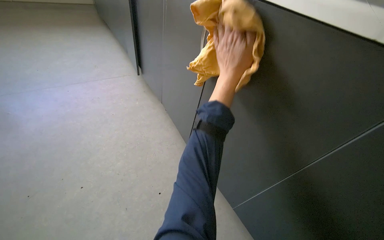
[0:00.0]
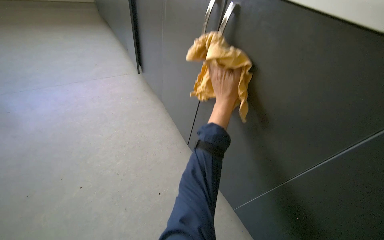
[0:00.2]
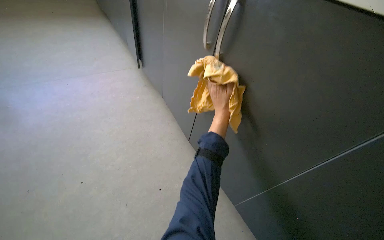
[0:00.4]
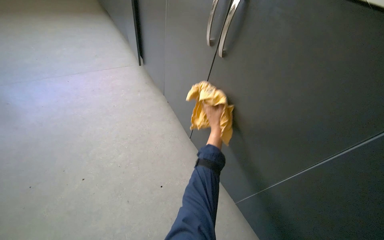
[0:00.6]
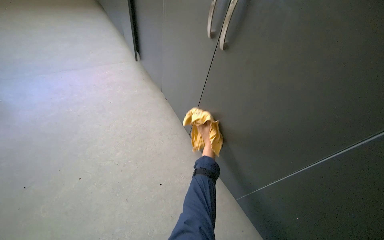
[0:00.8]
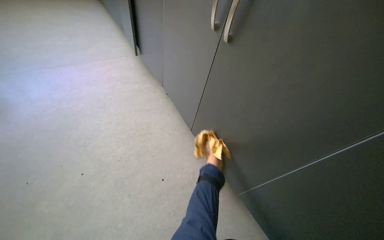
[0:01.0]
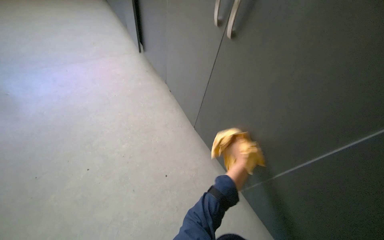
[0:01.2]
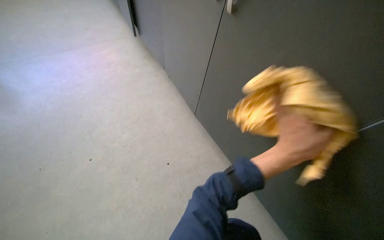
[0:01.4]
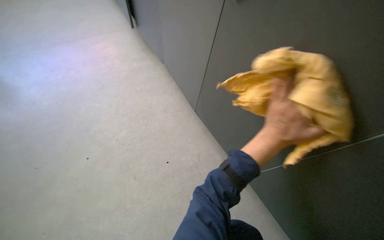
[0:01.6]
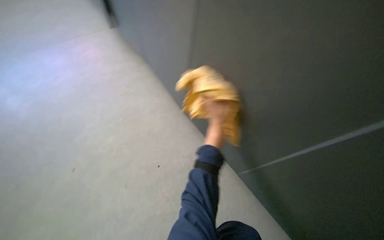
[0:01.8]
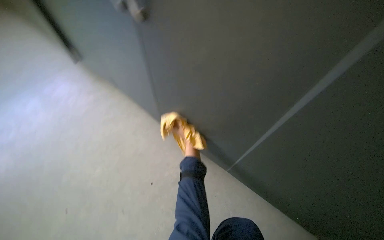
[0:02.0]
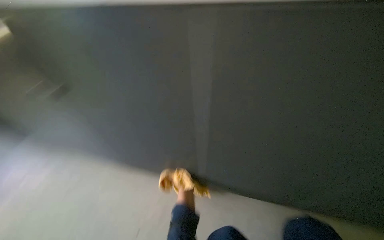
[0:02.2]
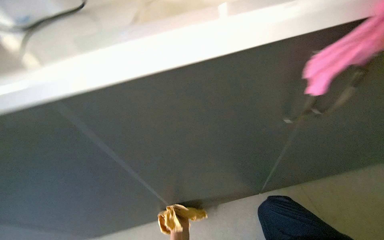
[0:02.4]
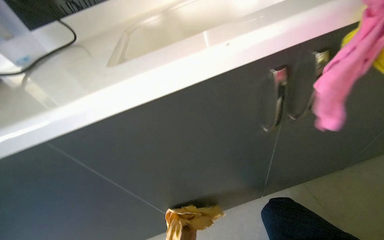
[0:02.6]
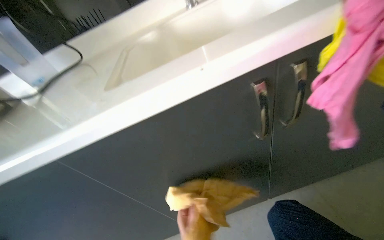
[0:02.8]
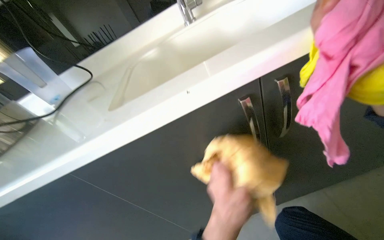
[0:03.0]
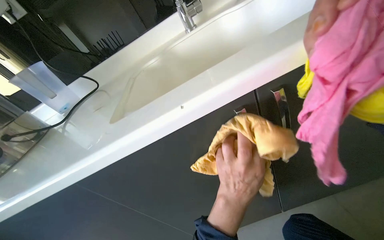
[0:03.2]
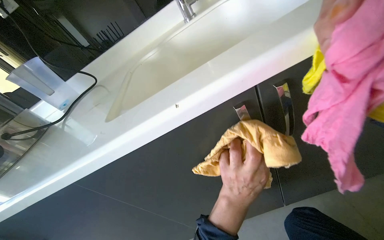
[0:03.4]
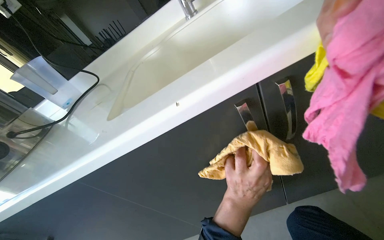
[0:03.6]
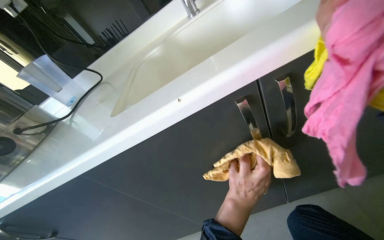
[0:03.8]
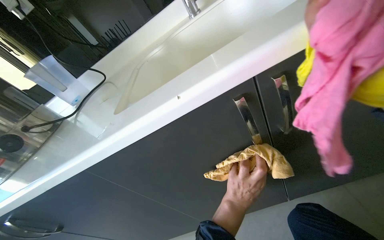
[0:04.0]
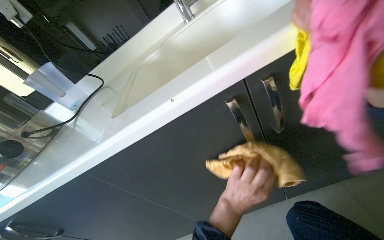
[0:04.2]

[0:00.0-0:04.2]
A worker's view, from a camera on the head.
Job: cleaning kitchen.
The whole recording: Wiping cabinet doors. The worker wipes the exterior surfaces of the cabinet doors with a cloth.
0:00.0 to 0:01.4: The left hand is displaced down the picture by some 25 cm, and moves approximately 30 cm farther from the camera and comes back.
0:01.4 to 0:02.8: The head rotates some 25 degrees to the right.

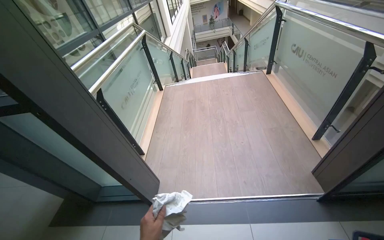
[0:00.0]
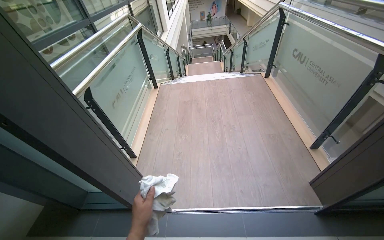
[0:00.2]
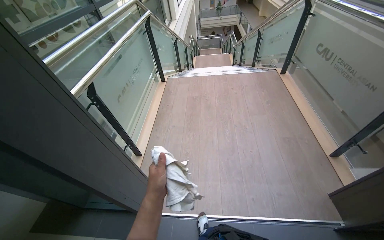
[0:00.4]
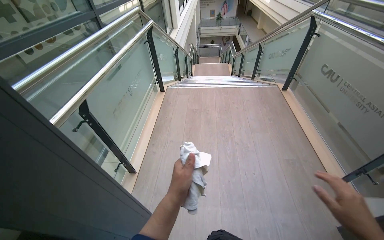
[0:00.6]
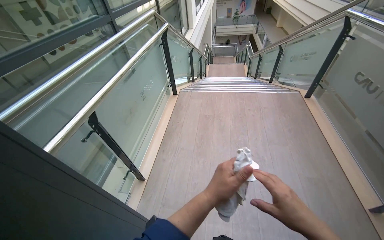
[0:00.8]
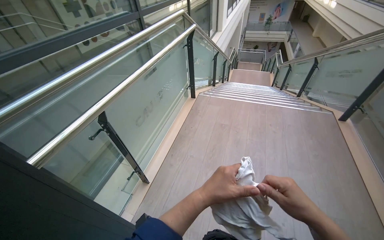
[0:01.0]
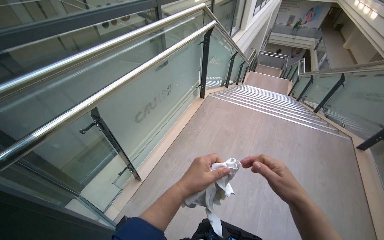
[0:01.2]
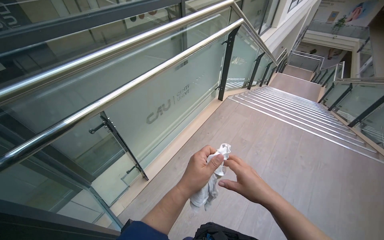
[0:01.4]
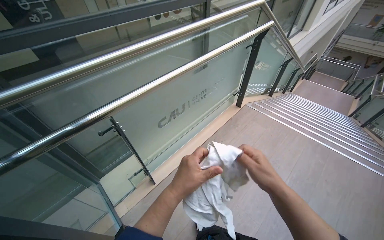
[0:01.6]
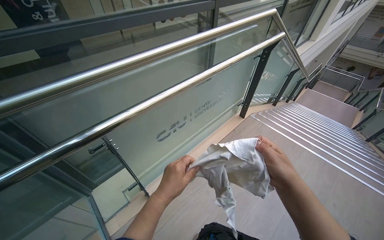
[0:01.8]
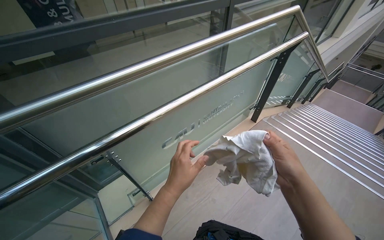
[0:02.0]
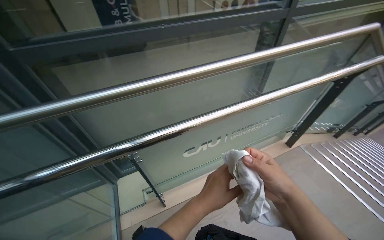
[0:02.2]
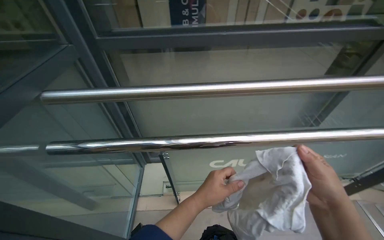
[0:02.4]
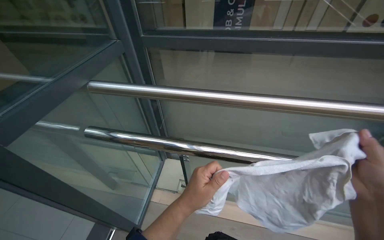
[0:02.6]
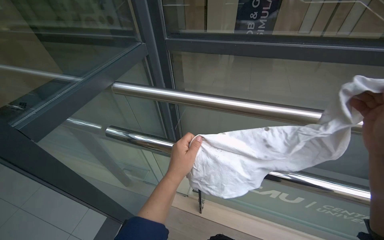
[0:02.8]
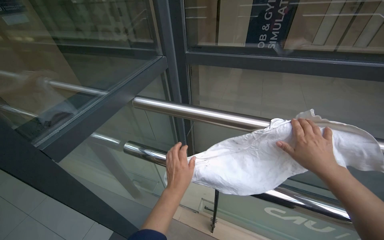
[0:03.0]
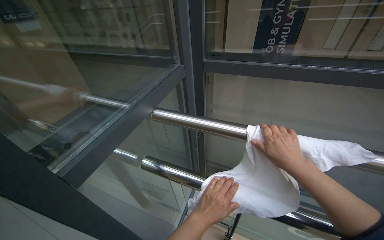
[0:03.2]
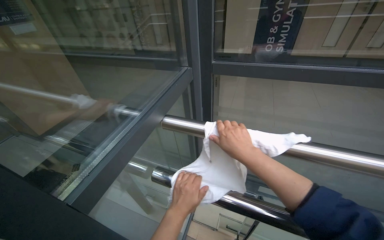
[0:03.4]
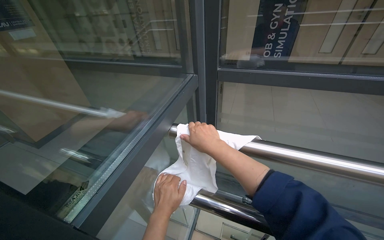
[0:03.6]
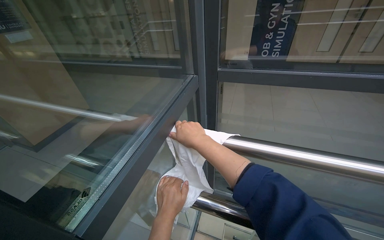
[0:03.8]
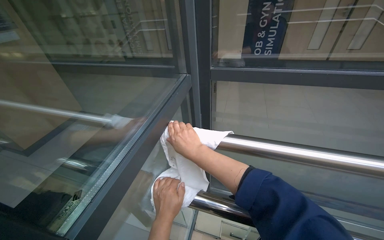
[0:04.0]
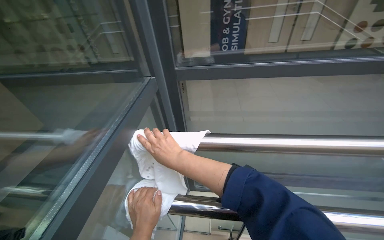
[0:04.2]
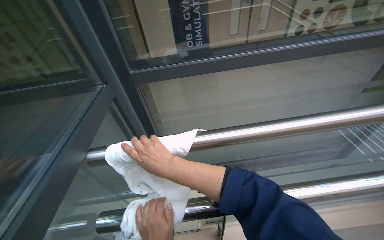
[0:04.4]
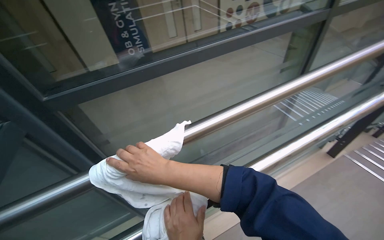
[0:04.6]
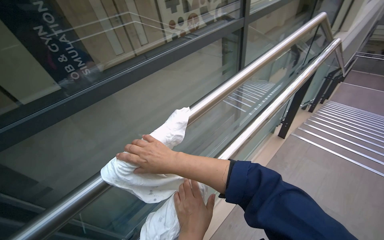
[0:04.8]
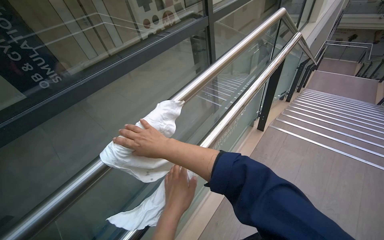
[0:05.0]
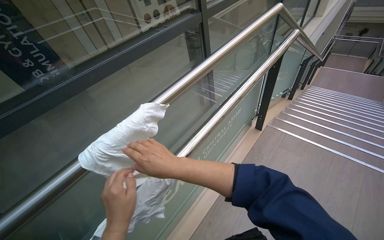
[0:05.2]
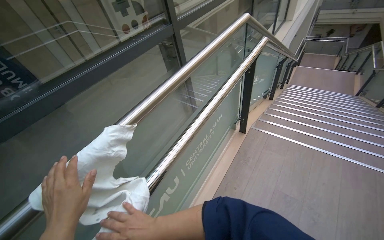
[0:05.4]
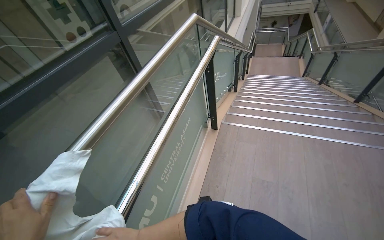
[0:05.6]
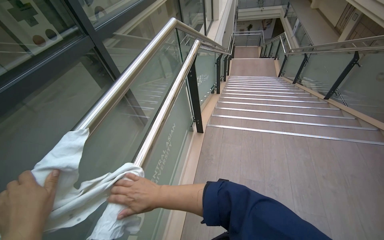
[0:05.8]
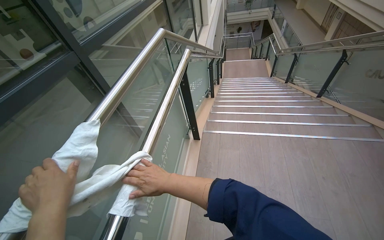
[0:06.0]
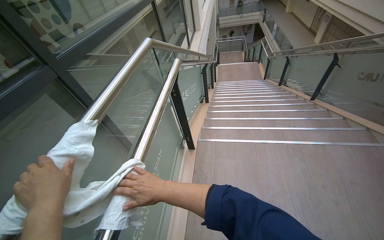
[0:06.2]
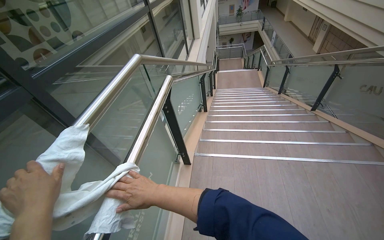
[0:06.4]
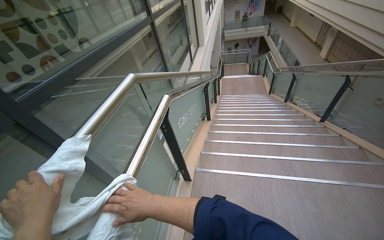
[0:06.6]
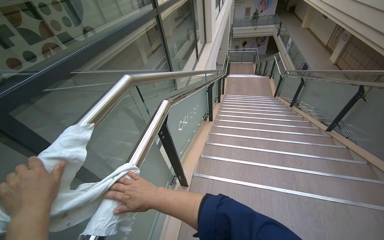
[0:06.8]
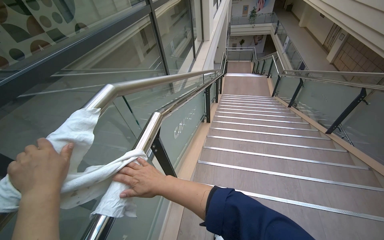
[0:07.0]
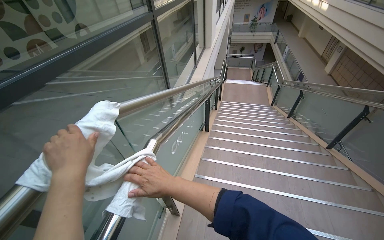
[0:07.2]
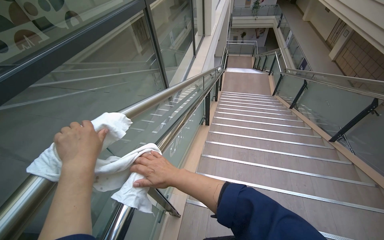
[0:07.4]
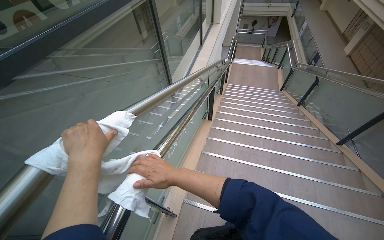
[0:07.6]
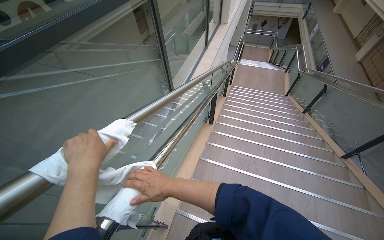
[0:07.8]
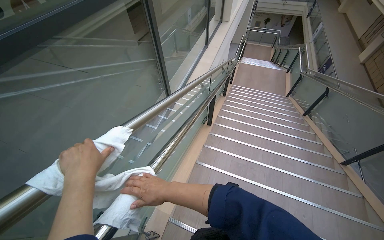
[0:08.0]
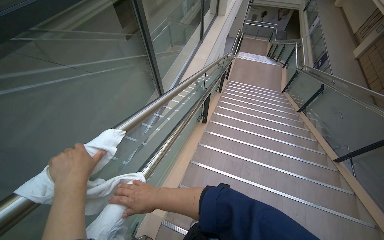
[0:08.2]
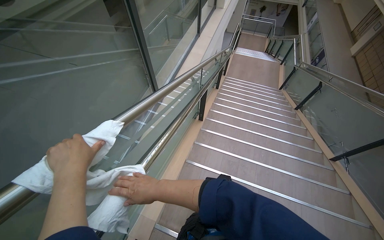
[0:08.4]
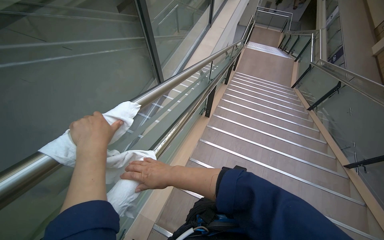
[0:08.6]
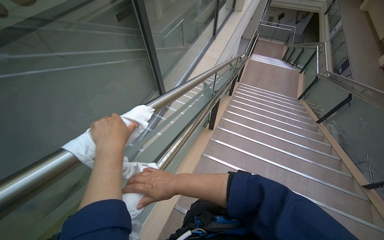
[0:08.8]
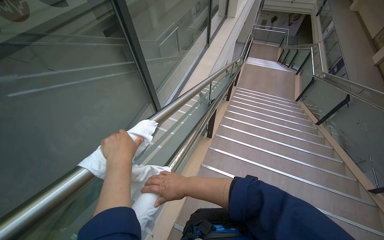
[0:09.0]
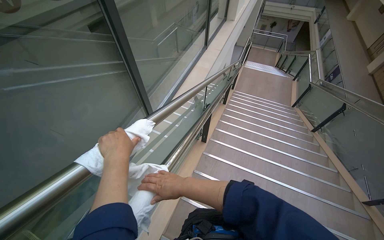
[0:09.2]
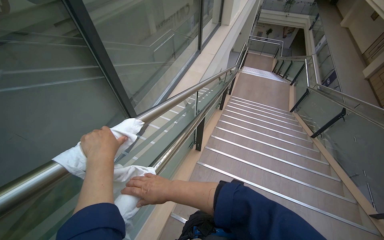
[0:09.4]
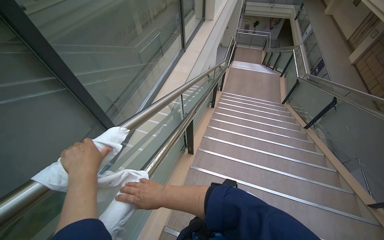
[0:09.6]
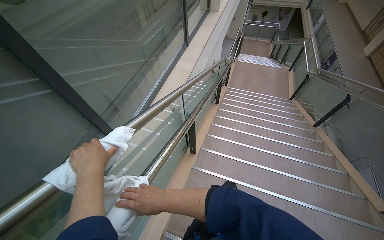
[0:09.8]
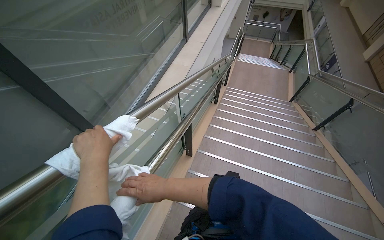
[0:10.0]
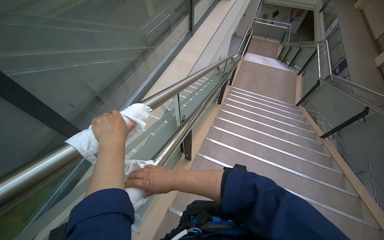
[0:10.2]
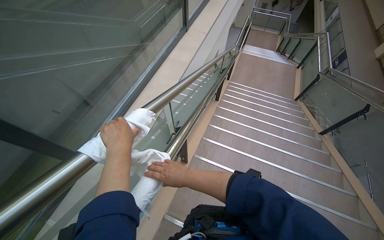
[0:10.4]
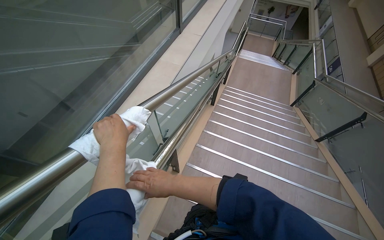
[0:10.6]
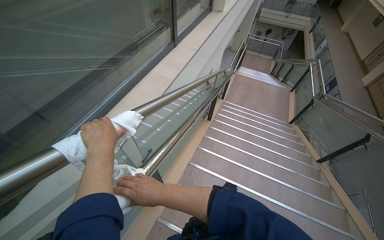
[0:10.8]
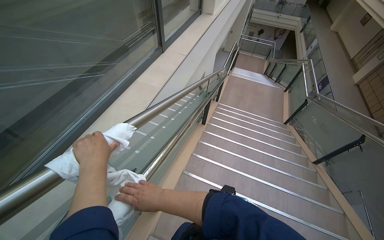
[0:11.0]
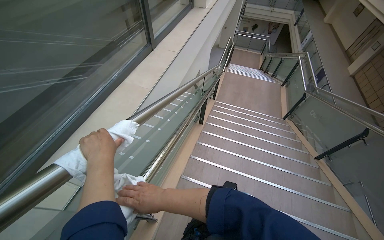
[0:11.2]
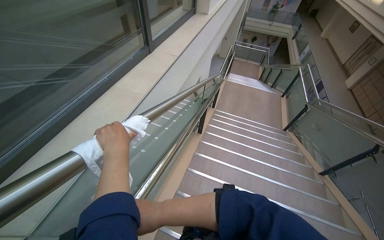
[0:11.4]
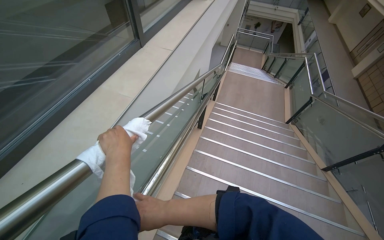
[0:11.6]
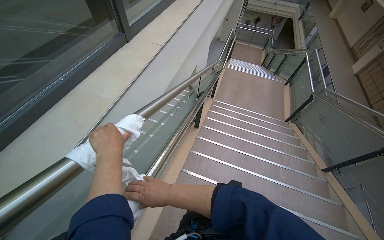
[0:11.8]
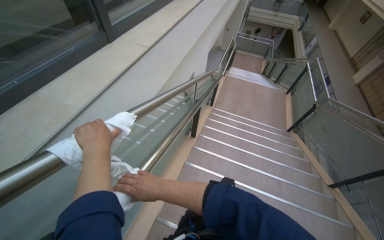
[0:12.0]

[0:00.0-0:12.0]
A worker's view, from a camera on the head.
Job: wiping surfaces.
The whole recording: Wiping staircase handrails. The worker wipes the metal handrails of the staircase with a white cloth.
0:00.0 to 0:01.6: The head travels about 90 cm. The wearer's head swings about 45 degrees to the left.
0:01.6 to 0:03.0: The head turns to the left by about 65 degrees.
0:03.0 to 0:04.4: The head turns to the right by about 25 degrees.
0:04.4 to 0:06.0: The head turns to the right by roughly 75 degrees.
0:06.0 to 0:07.6: The camera travels some 90 cm.
0:07.6 to 0:09.0: The camera travels approximately 40 cm.
0:09.0 to 0:10.4: The camera is carried roughly 70 cm.
0:10.4 to 0:12.0: The camera travels about 90 cm.

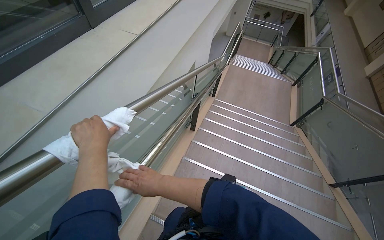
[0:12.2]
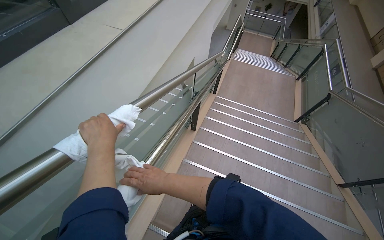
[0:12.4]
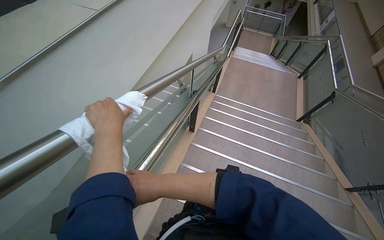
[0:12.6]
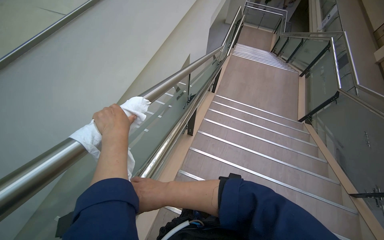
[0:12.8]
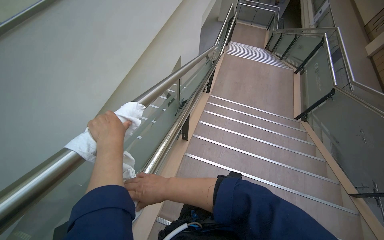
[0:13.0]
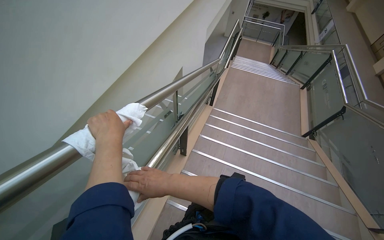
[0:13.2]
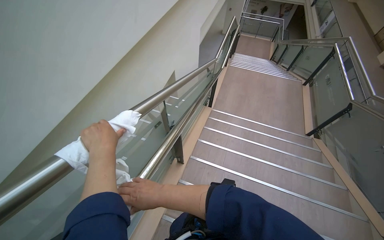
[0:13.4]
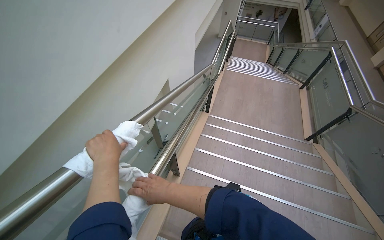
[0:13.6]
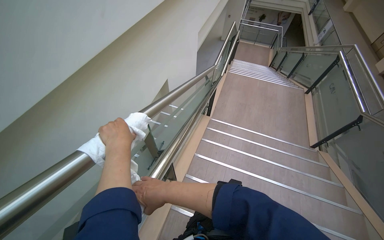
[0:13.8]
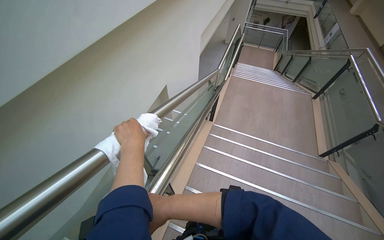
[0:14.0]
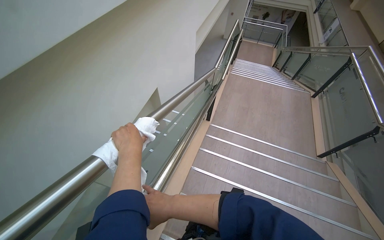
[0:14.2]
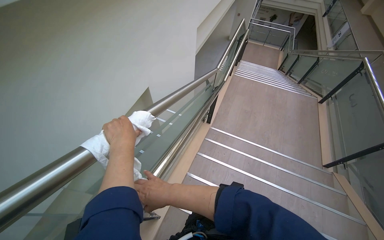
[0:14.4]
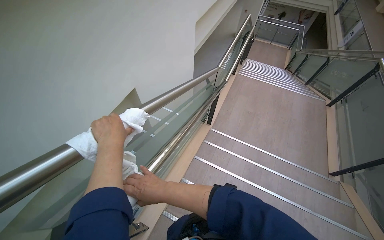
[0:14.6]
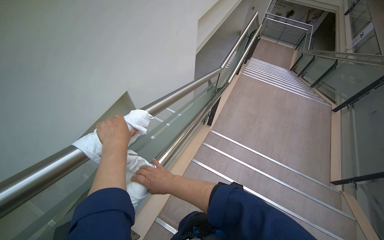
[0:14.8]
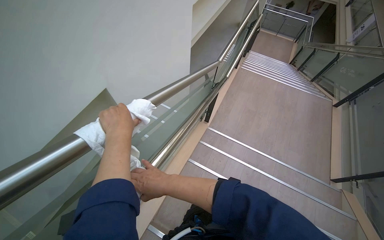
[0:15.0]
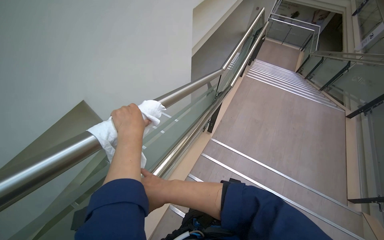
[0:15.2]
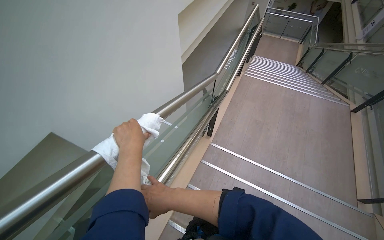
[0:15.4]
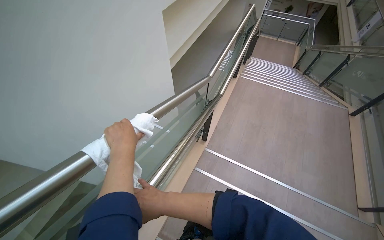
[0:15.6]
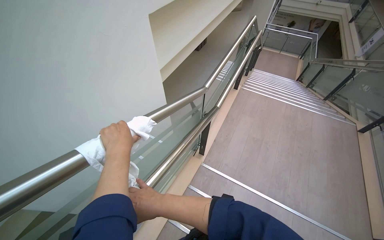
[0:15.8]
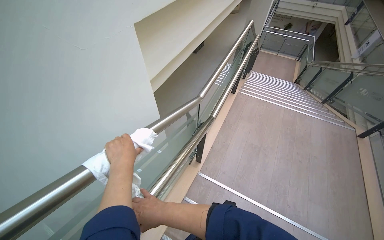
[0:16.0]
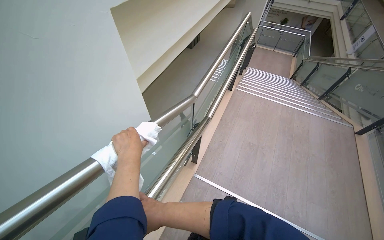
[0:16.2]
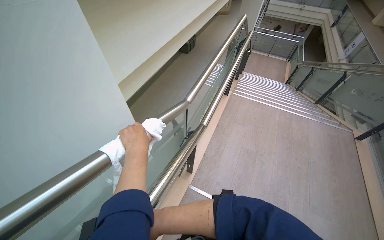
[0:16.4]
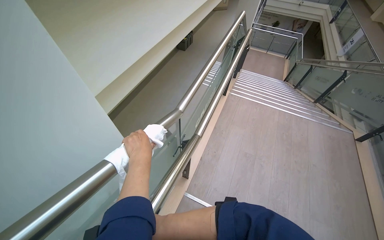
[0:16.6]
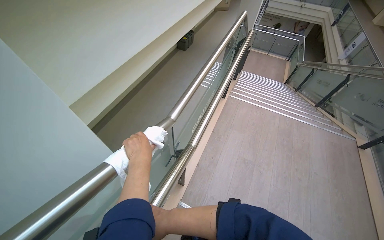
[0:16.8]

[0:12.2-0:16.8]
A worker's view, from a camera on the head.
Job: wiping surfaces.
The whole recording: Wiping staircase handrails. The worker wipes the metal handrails of the staircase with a white cloth.
0:12.2 to 0:13.8: The head travels about 80 cm.
0:13.8 to 0:15.2: The wearer moves roughly 70 cm.
